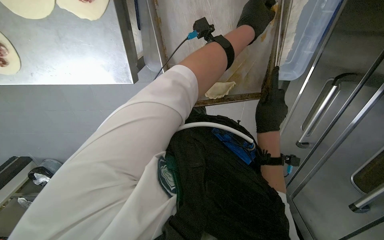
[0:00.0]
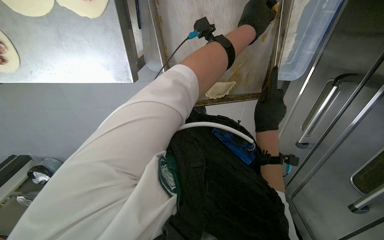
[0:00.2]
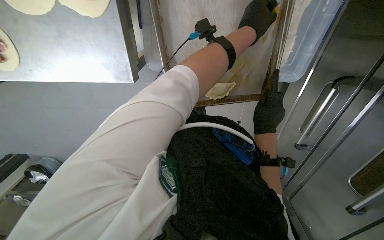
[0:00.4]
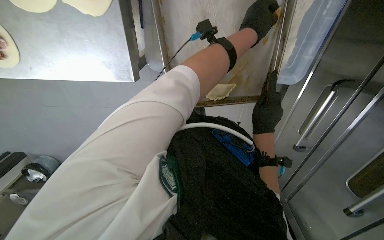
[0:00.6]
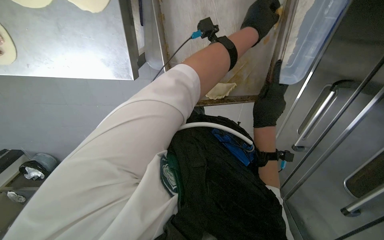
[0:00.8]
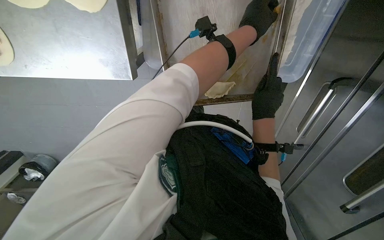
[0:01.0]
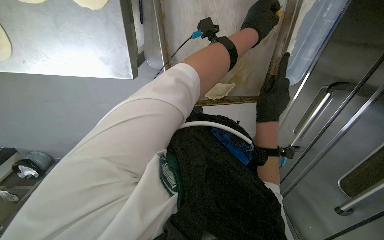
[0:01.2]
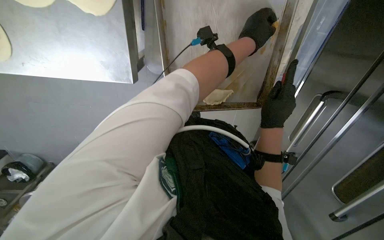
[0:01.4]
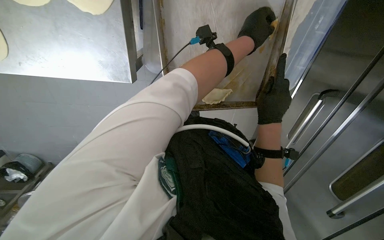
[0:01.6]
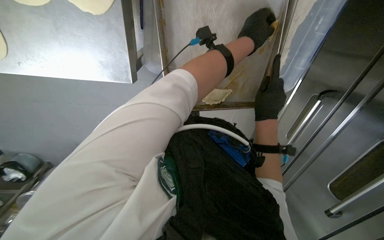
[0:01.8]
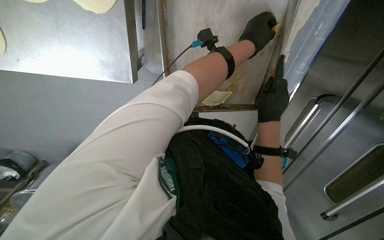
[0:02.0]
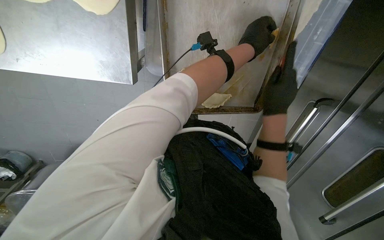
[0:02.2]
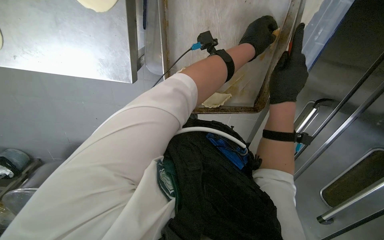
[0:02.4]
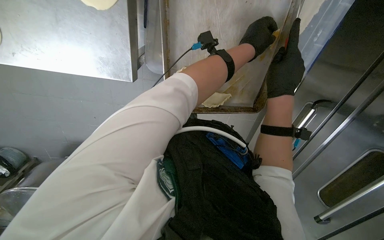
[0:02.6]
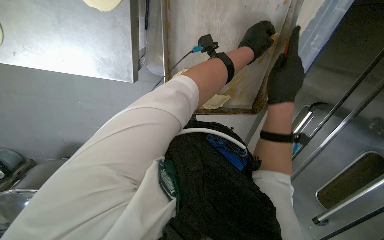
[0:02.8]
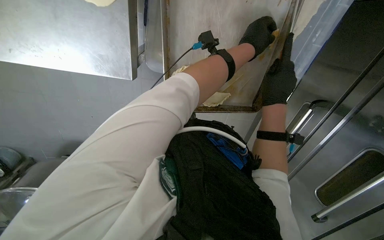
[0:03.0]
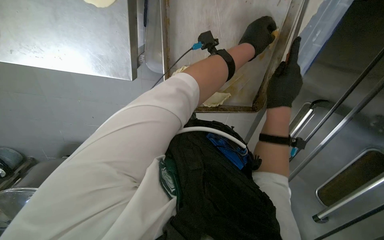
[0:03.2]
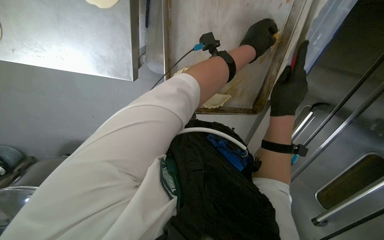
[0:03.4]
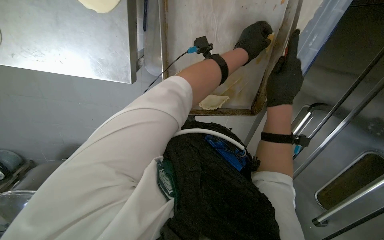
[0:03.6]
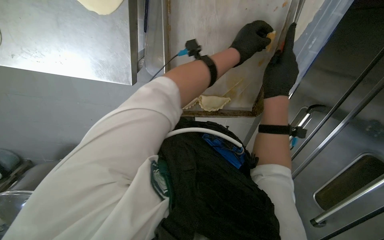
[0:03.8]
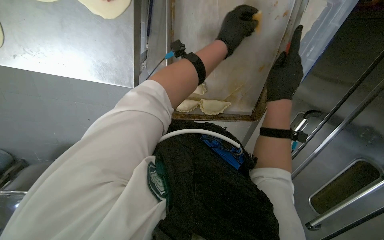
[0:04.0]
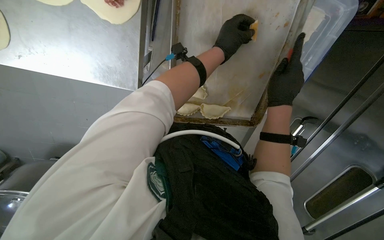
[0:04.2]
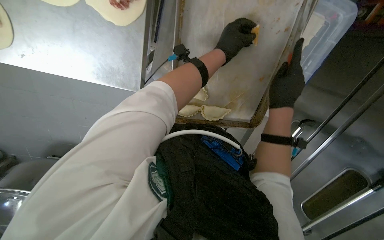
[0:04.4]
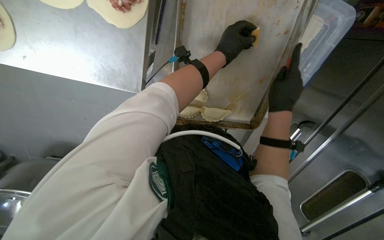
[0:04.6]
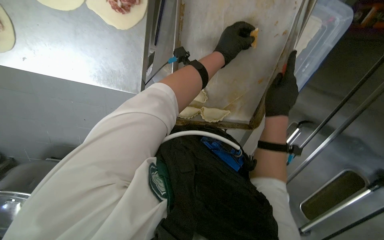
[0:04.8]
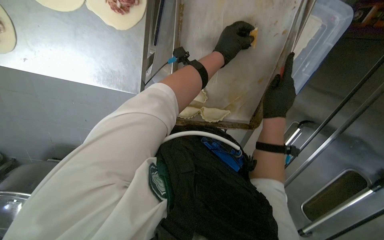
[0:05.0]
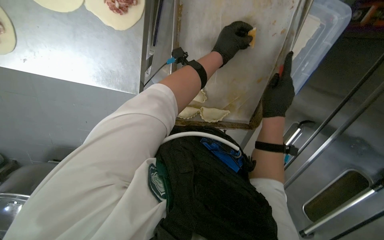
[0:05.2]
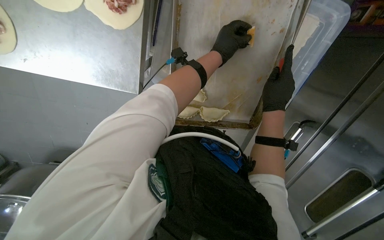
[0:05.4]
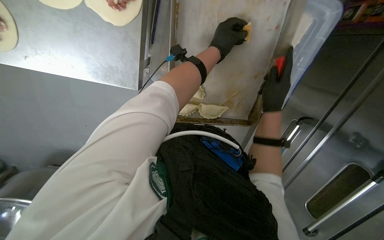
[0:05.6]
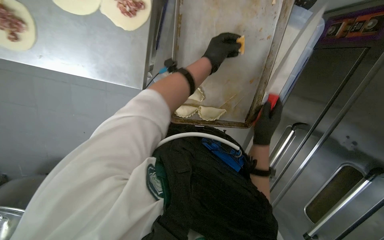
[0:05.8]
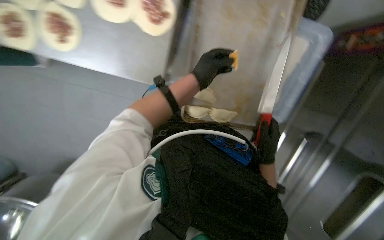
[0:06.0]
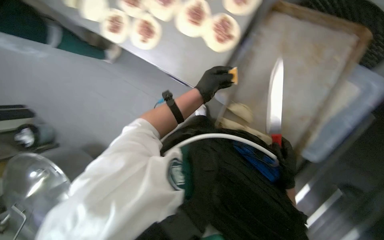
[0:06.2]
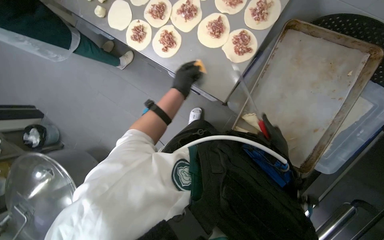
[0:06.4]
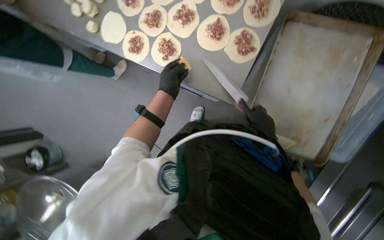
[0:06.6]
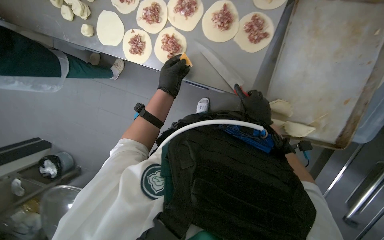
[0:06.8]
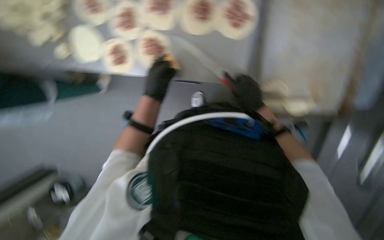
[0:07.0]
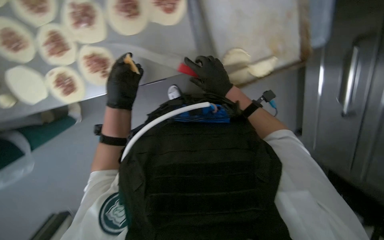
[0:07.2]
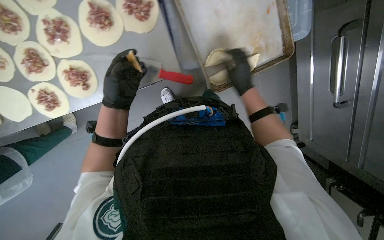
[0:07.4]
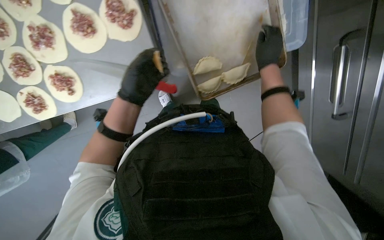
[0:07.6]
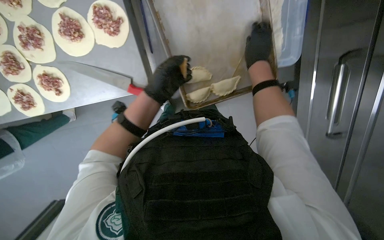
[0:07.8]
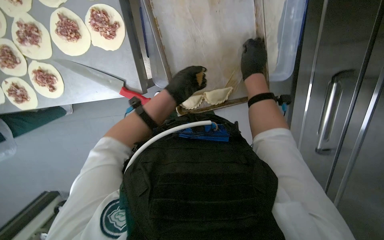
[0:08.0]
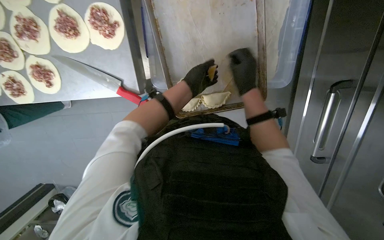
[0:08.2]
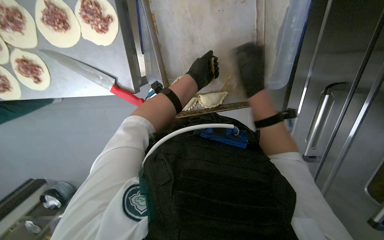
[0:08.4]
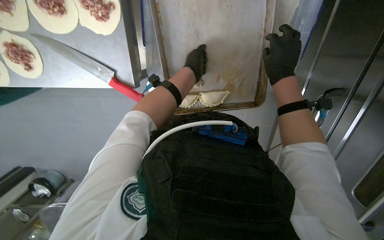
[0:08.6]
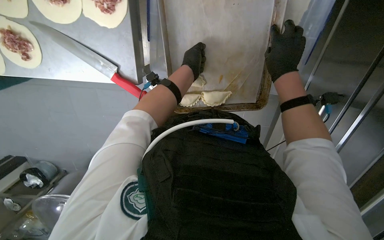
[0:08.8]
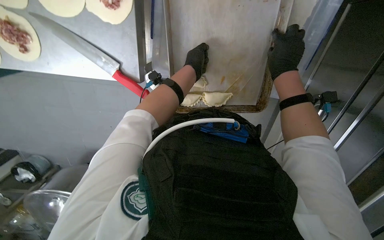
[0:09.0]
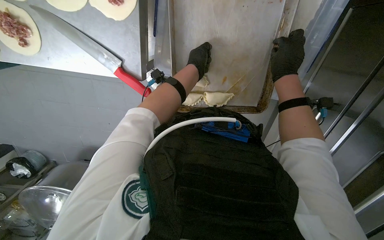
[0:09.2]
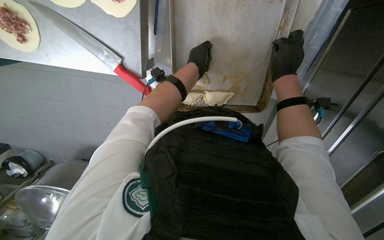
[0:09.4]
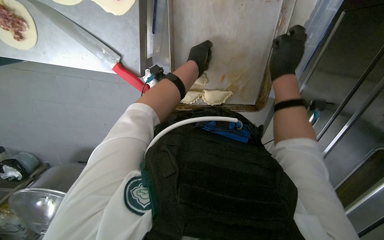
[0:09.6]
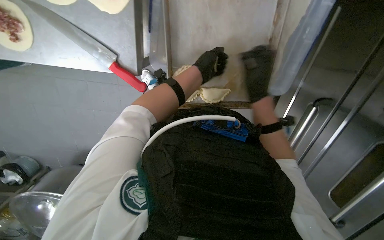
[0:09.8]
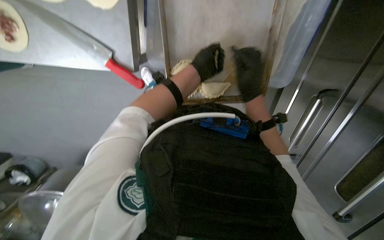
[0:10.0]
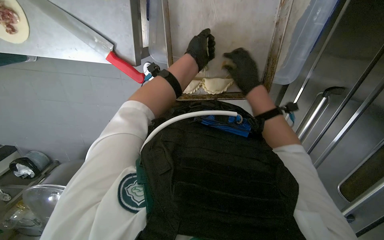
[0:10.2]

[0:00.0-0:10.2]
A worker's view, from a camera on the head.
Job: preparing food.
The whole recording: Finishing dough pieces for baking. The worker crimps the edges of the dough pieces and applies a wash to them on the baking sheet.
0:00.0 to 0:01.4: The hands make small movements and keep their place.
0:04.4 to 0:05.8: The right hand moves down the picture, roughly 10 cm.
0:05.8 to 0:07.2: The scene rotates counterclockwise by some 35 degrees.
0:07.2 to 0:08.8: Both hands travel together to the right and up the picture, about 50 cm.
0:08.8 to 0:10.2: The right hand goes some 10 cm to the left.

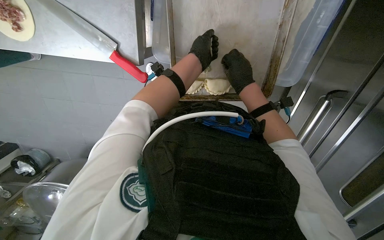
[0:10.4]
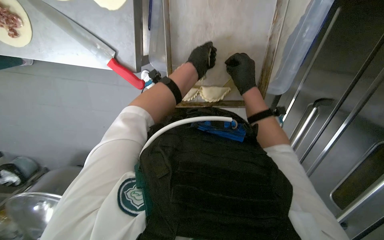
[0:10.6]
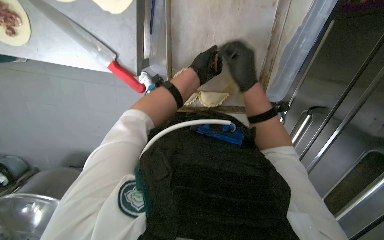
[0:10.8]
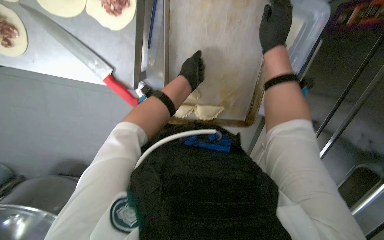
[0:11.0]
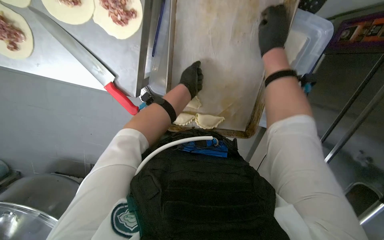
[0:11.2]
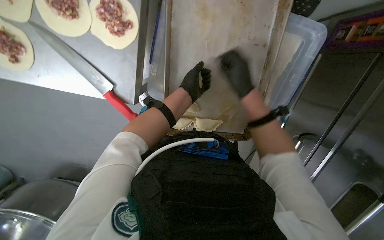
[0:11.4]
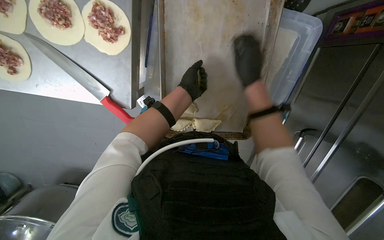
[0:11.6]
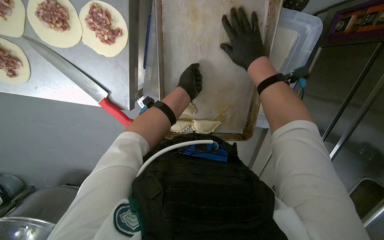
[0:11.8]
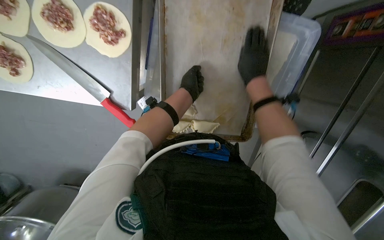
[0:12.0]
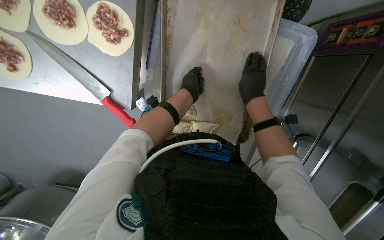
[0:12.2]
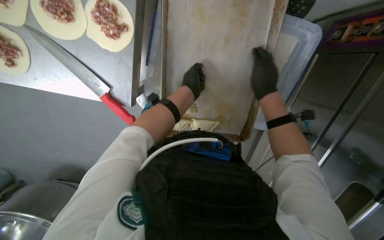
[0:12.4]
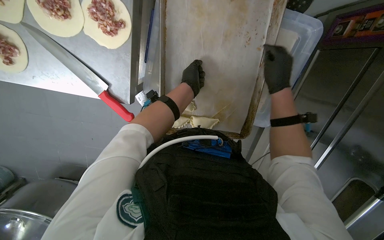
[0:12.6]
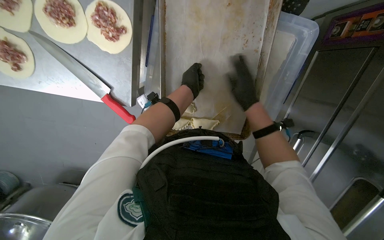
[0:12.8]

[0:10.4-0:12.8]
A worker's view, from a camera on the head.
Job: preparing food.
The whole recording: Finishing dough pieces for baking. The worker crimps the edges of the dough pieces and applies a wash to them on the baking sheet.
0:10.4 to 0:11.6: The right hand moves nearer to the camera, some 10 cm, and reaches roughly 20 cm up the picture, then returns.
0:11.6 to 0:12.8: The right hand shifts about 10 cm farther from the camera.

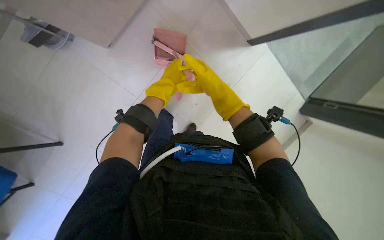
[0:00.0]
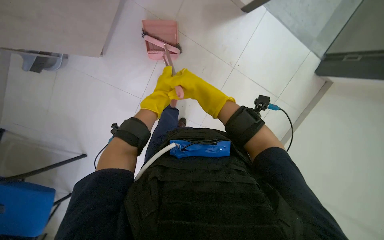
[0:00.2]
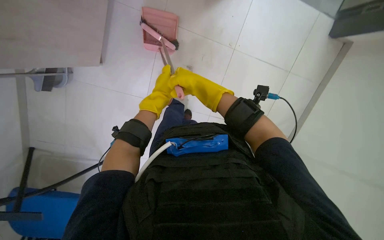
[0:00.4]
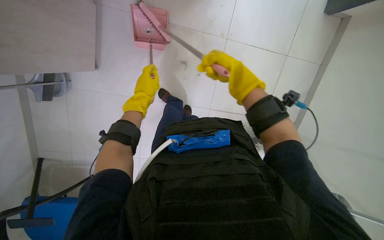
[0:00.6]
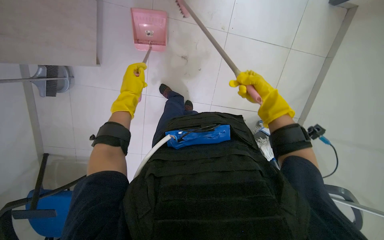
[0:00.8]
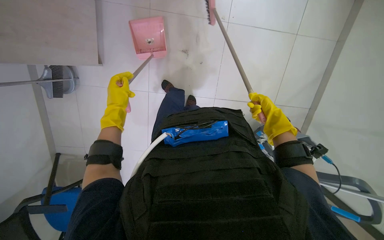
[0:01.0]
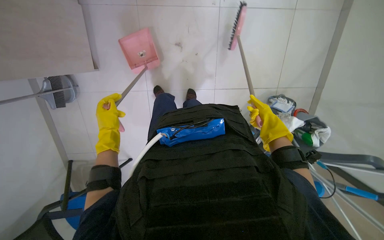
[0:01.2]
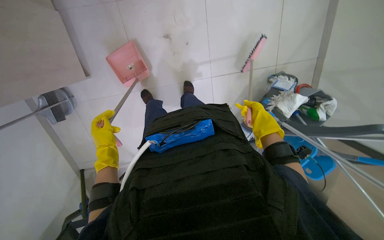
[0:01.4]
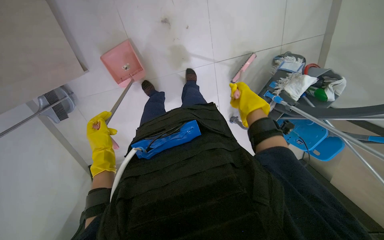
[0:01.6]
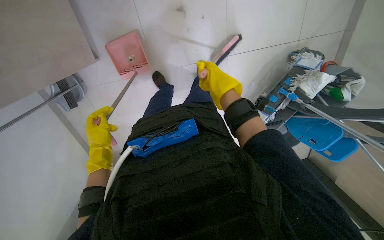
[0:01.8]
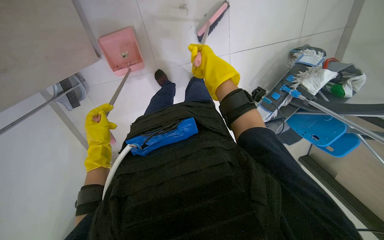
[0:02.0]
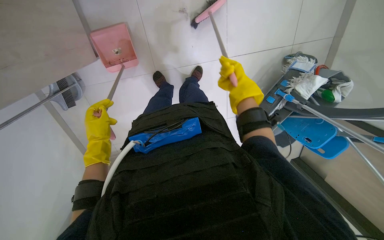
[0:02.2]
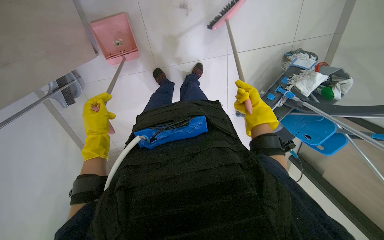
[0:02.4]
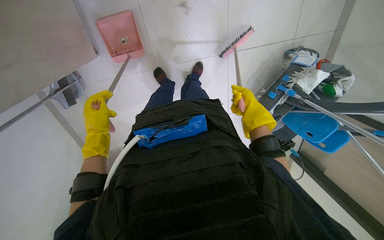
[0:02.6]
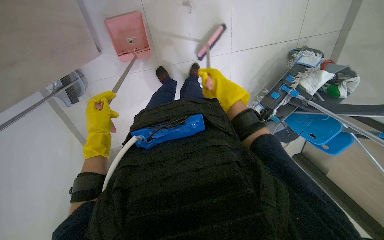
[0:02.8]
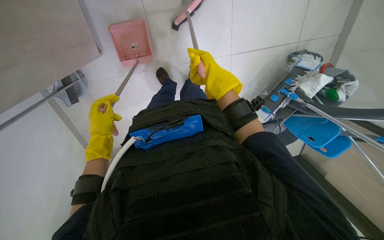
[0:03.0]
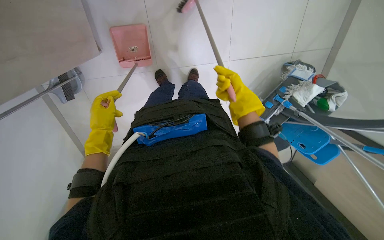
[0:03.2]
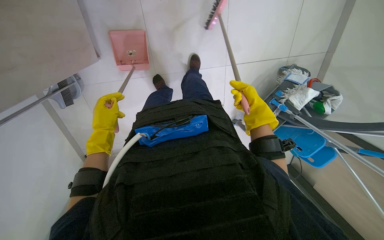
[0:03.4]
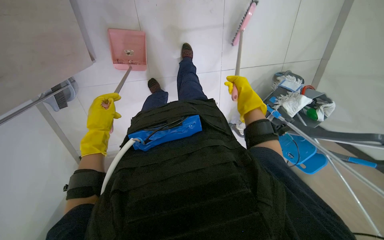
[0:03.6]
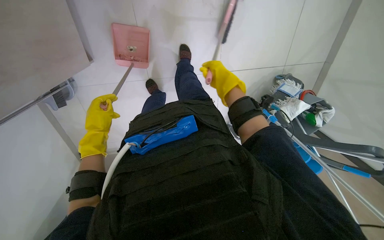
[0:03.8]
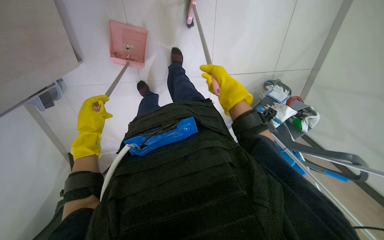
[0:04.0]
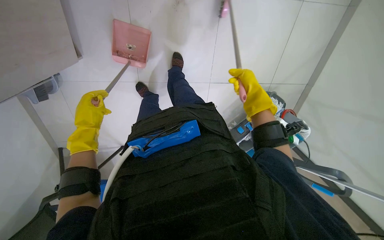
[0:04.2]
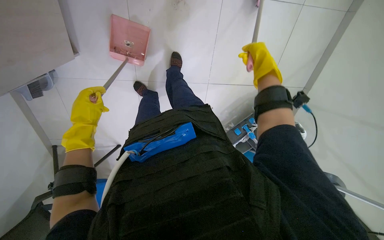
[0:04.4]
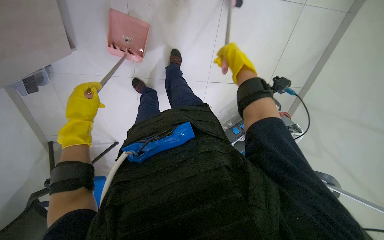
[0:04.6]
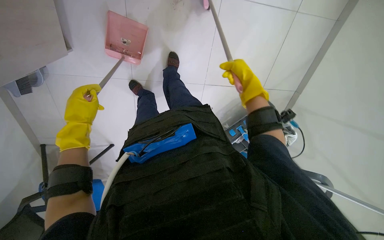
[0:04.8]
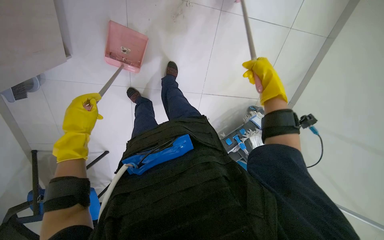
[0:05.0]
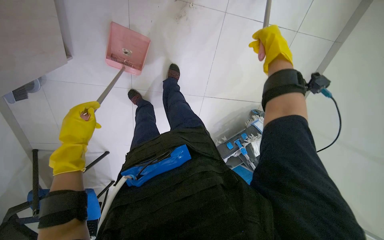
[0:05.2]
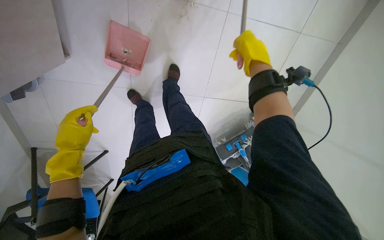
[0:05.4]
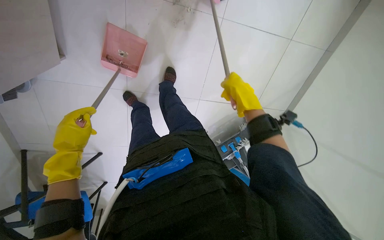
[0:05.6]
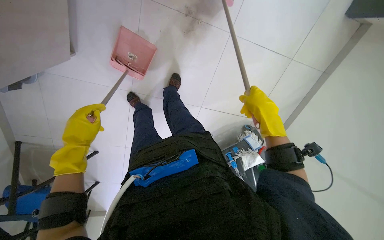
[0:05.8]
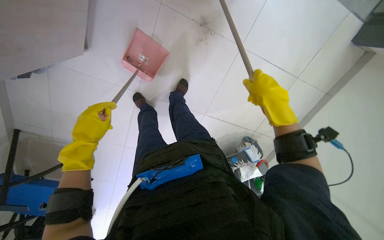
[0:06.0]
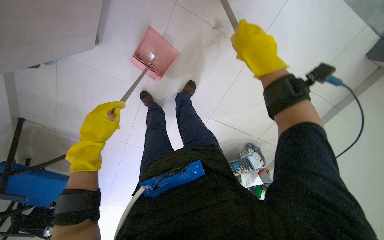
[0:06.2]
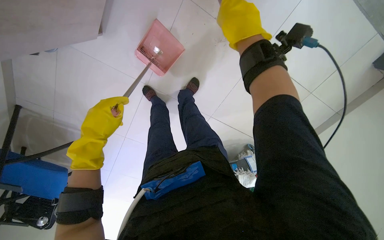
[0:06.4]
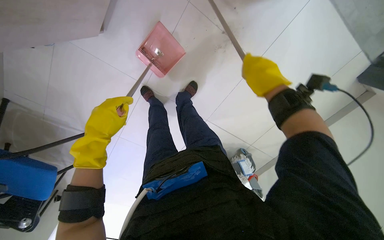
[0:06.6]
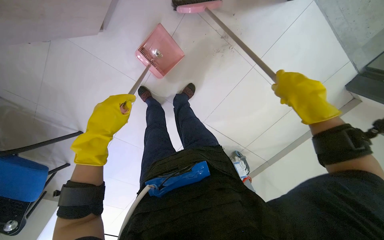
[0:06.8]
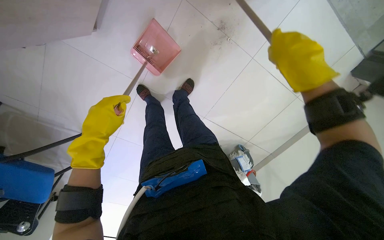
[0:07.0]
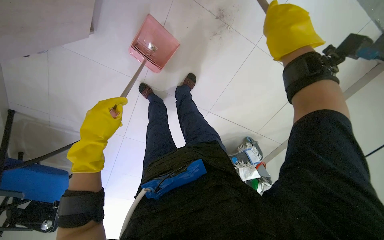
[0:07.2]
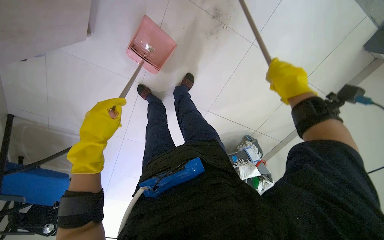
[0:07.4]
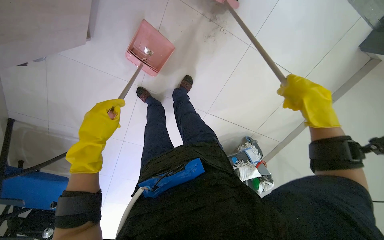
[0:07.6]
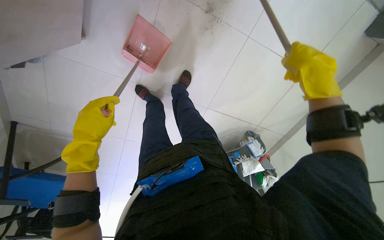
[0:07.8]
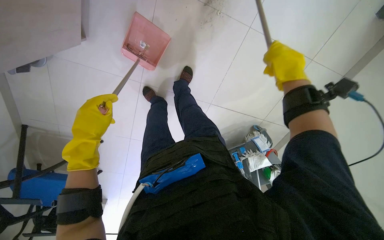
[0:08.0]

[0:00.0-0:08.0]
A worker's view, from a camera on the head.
Job: sweeping floor.
The whole recording: Sweeping floor with dustpan and brush. The worker sweeps debris from the floor into a dustpan using a brush.
0:00.0 to 0:01.6: The camera sweeps to the left, by roughly 25 degrees. The view tips downward by some 30 degrees. The scene rotates counterclockwise by some 55 degrees.
0:01.6 to 0:03.2: The right hand swings nearer and farther, approximately 20 cm each way, with 2 reversals.
0:03.2 to 0:04.8: The right hand goes some 10 cm to the right, and reaches some 15 cm nearer to the camera, then returns.
0:04.8 to 0:06.4: The right hand moves to the left, nearer to the camera and up the picture, approximately 40 cm.
0:06.4 to 0:08.0: The right hand travels to the right and farther from the camera by roughly 25 cm.
